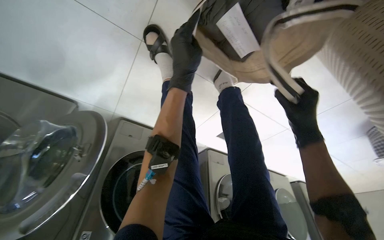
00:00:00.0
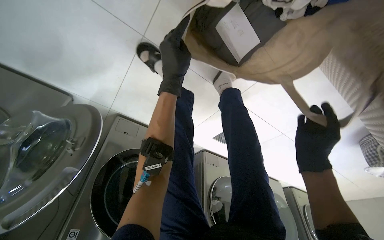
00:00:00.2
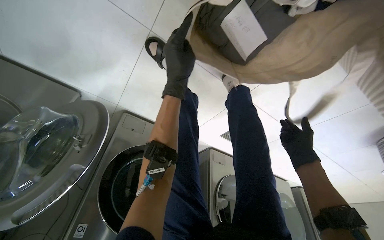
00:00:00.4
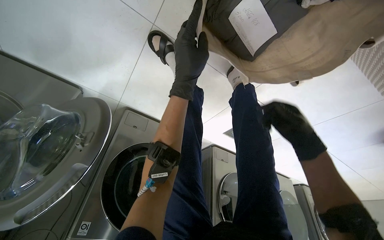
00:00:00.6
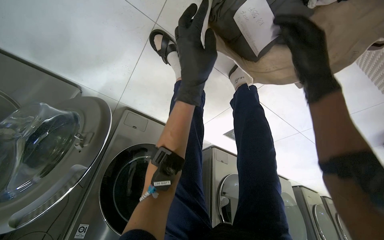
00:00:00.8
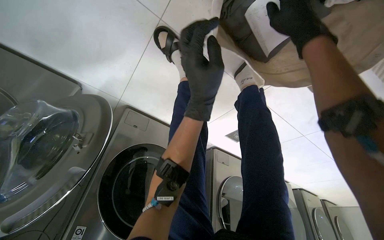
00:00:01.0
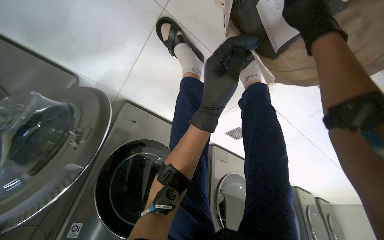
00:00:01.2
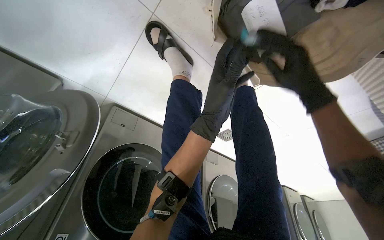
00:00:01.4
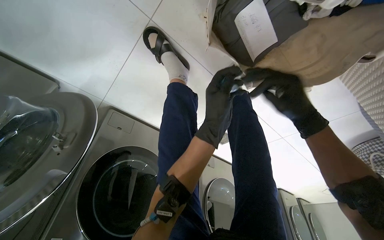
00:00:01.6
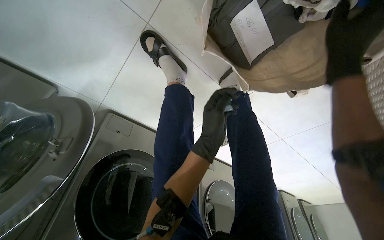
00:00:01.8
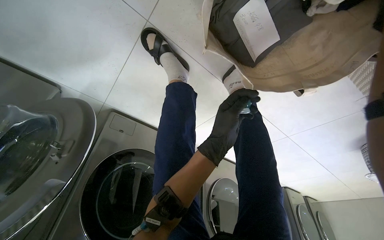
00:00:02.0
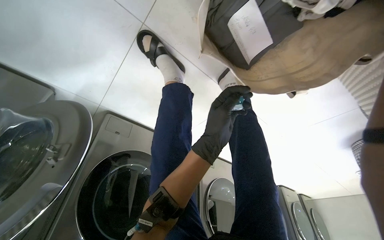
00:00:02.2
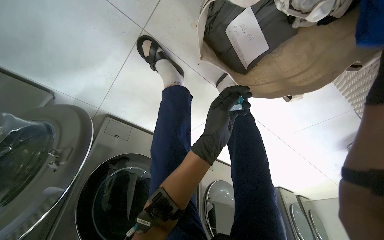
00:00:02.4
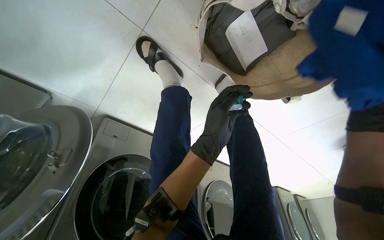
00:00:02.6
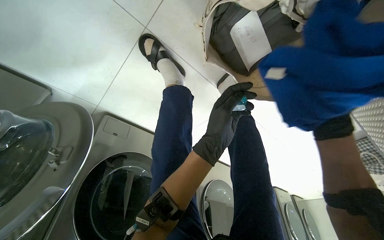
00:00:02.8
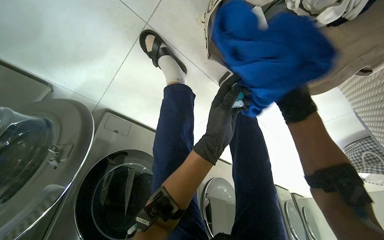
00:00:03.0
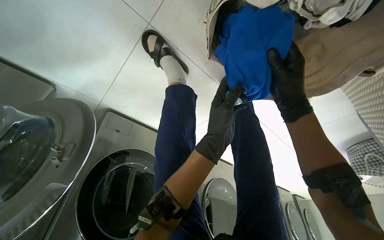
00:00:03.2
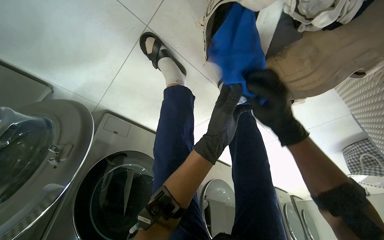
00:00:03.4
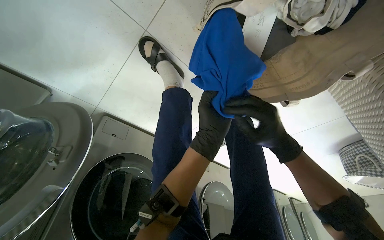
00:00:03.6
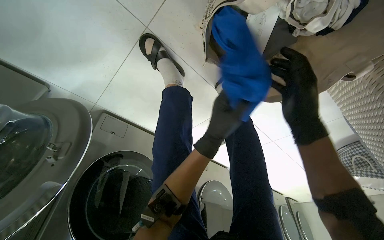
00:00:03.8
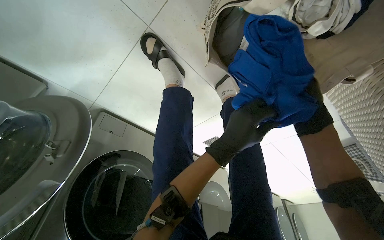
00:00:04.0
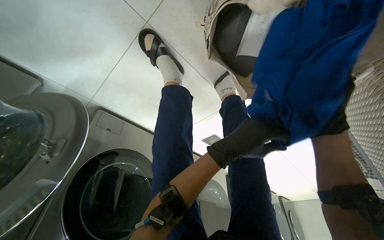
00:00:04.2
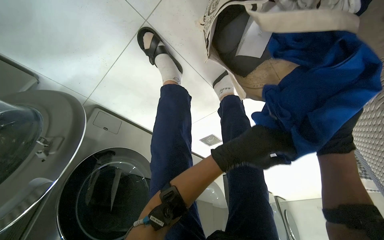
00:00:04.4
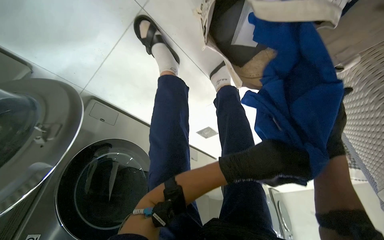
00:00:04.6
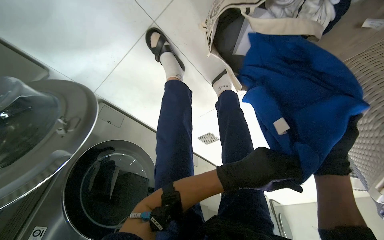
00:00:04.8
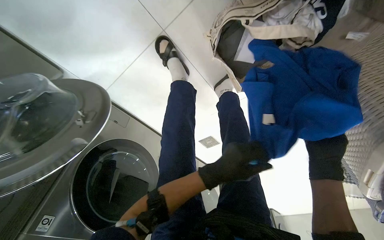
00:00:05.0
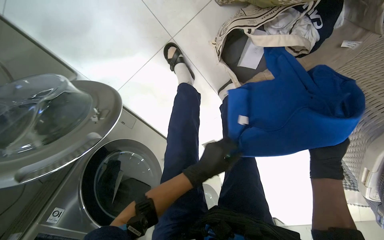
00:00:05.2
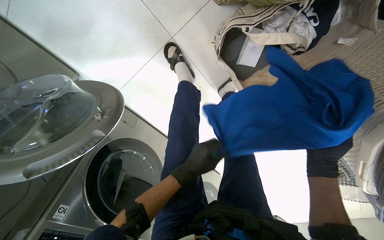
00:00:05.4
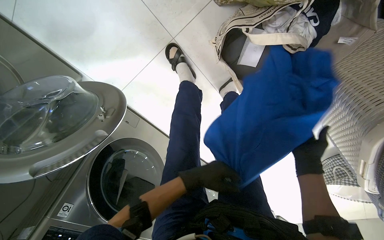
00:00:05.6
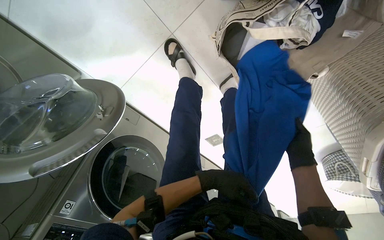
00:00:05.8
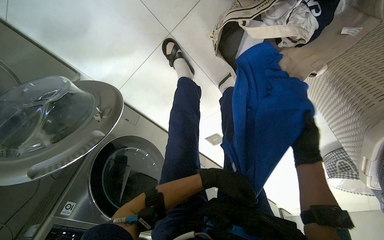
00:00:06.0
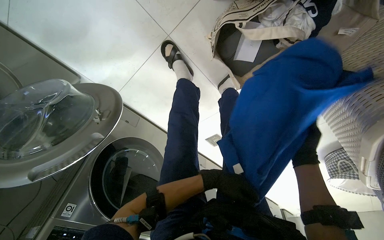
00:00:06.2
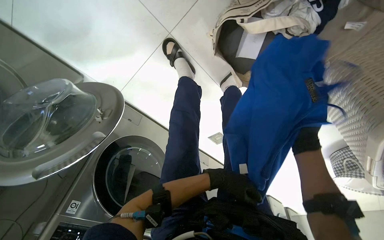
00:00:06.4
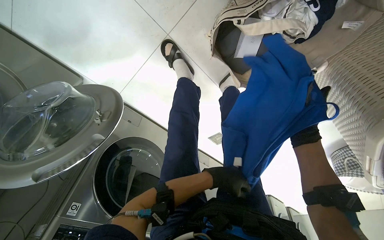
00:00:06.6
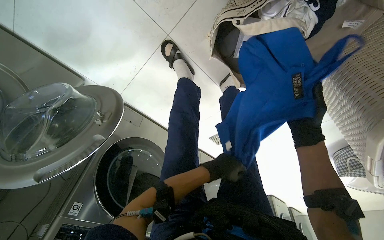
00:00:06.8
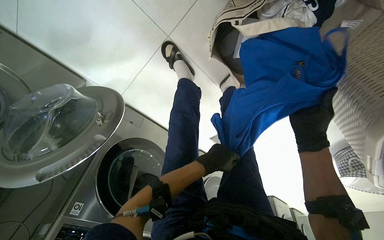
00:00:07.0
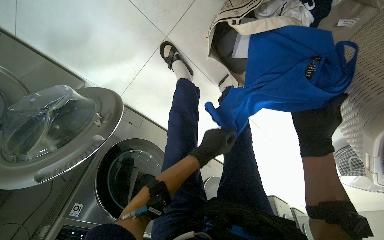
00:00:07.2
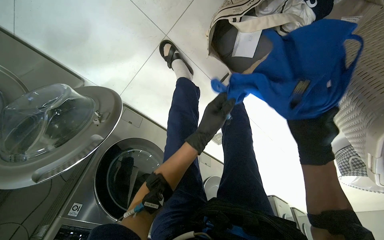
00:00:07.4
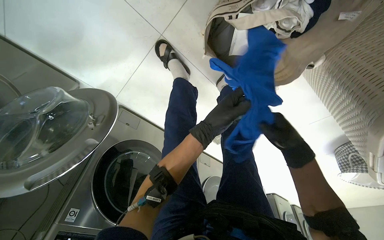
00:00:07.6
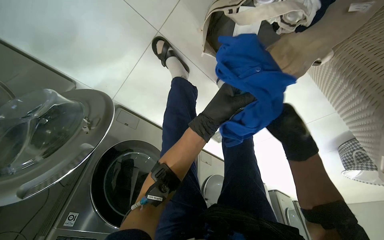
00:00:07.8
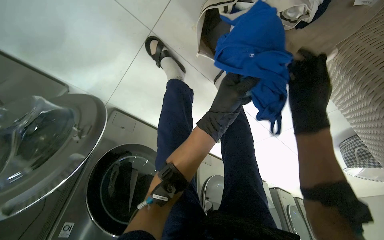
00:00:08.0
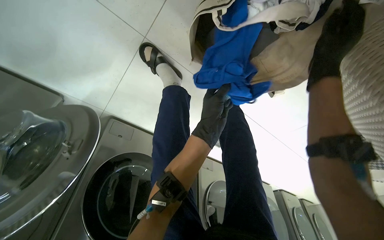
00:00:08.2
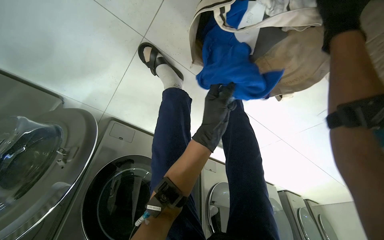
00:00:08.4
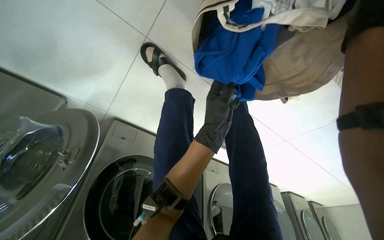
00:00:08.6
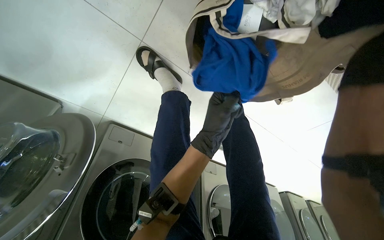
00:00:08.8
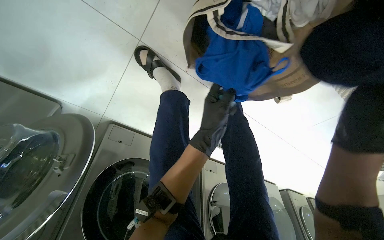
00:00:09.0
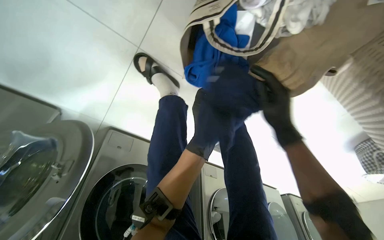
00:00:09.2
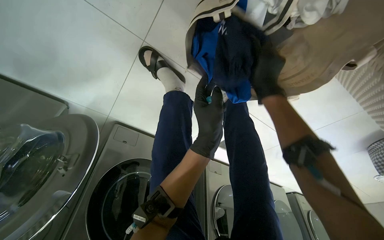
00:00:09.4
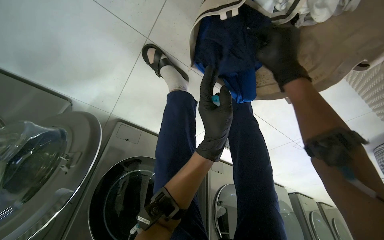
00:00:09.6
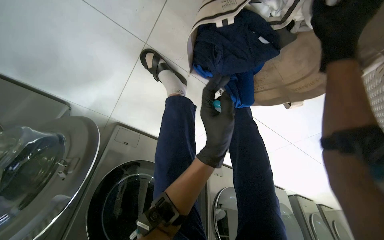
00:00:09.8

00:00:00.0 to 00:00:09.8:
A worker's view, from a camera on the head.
Job: managing laundry.
The whole recording: Processing and organizing laundry. The worker unloads, sorts, and loads laundry, also managing identification notes and machine settings.
00:00:00.0 to 00:00:01.4: The right hand moves up and down the picture over some 30 cm, changing direction 2 times.
00:00:02.8 to 00:00:04.2: The right hand travels farther from the camera and to the right by roughly 20 cm.
00:00:04.2 to 00:00:05.6: The right hand heads down the picture, covering approximately 15 cm. The left hand moves down the picture and to the left, about 25 cm.
00:00:07.0 to 00:00:08.4: The left hand moves up the picture, about 20 cm. The right hand travels up the picture by approximately 25 cm.

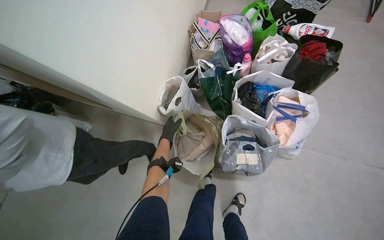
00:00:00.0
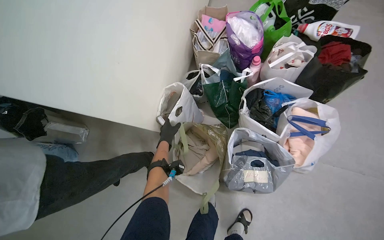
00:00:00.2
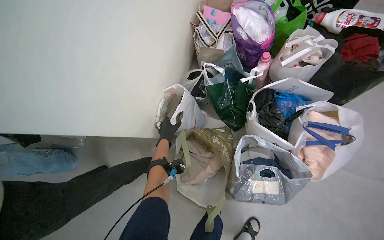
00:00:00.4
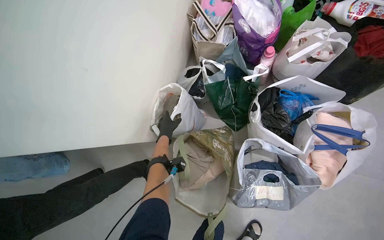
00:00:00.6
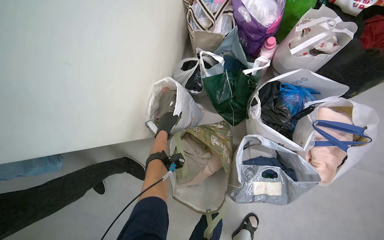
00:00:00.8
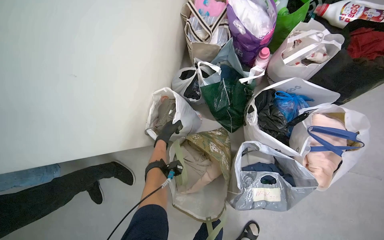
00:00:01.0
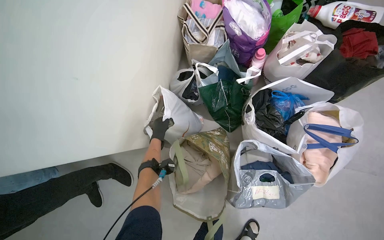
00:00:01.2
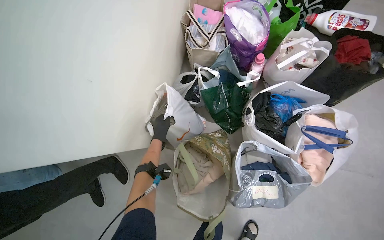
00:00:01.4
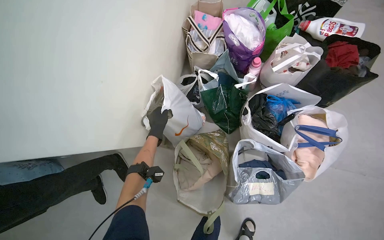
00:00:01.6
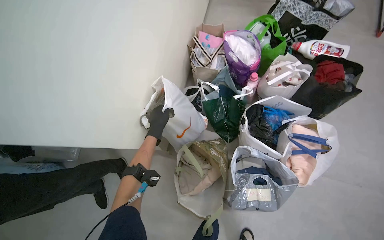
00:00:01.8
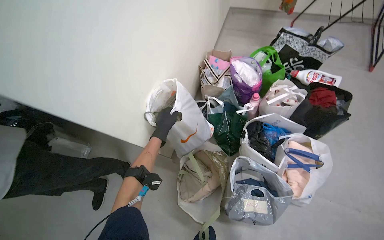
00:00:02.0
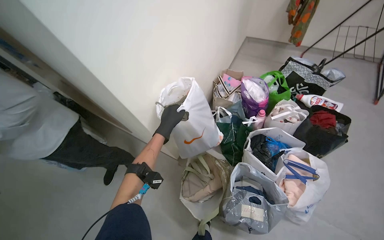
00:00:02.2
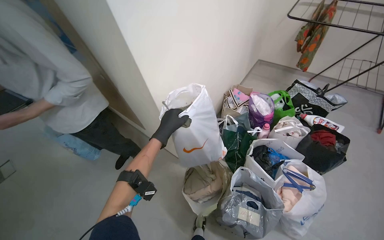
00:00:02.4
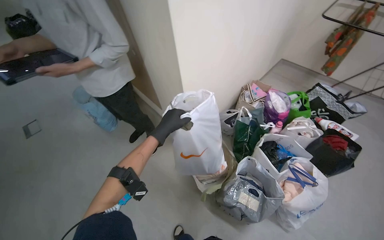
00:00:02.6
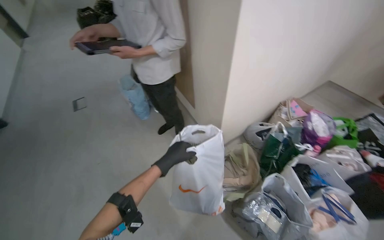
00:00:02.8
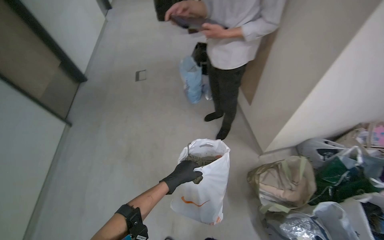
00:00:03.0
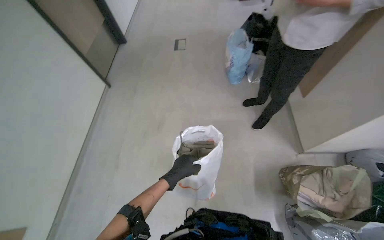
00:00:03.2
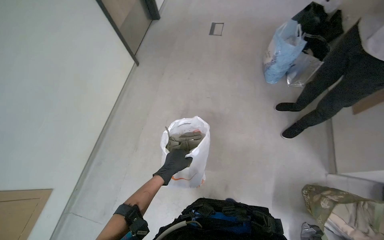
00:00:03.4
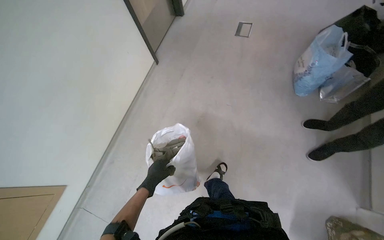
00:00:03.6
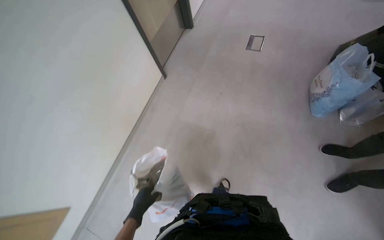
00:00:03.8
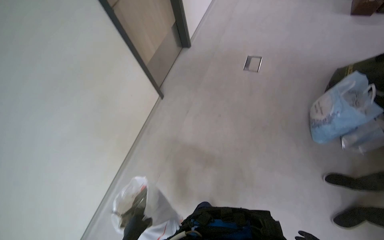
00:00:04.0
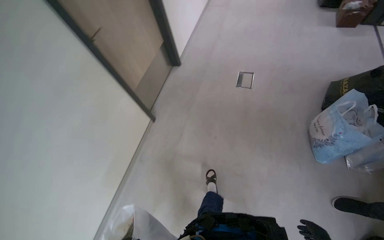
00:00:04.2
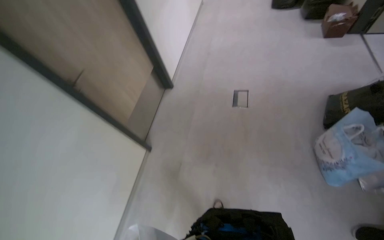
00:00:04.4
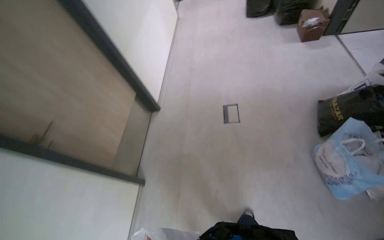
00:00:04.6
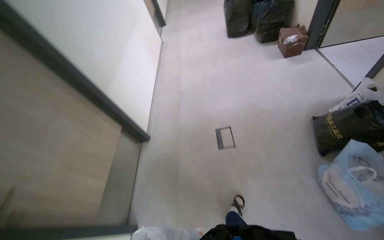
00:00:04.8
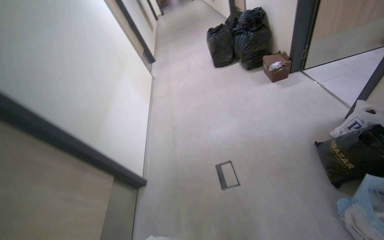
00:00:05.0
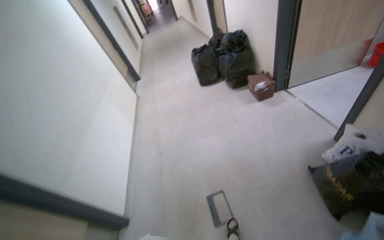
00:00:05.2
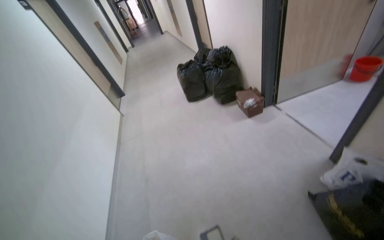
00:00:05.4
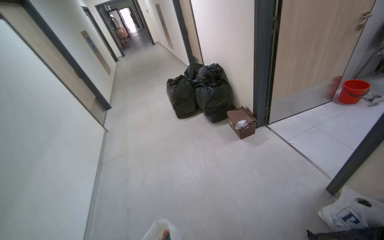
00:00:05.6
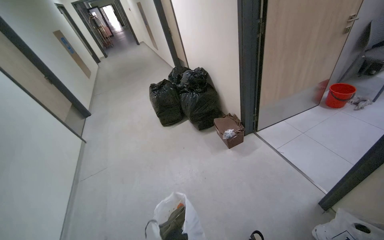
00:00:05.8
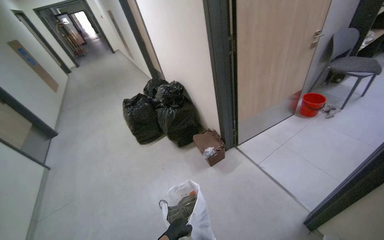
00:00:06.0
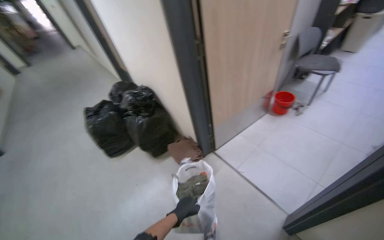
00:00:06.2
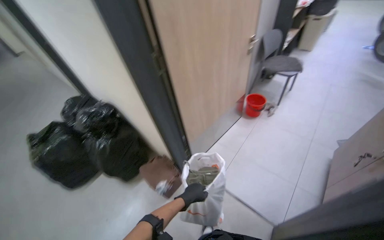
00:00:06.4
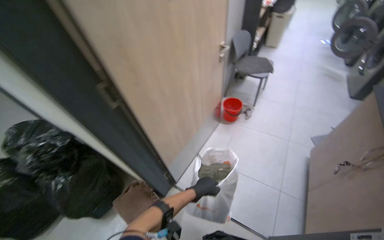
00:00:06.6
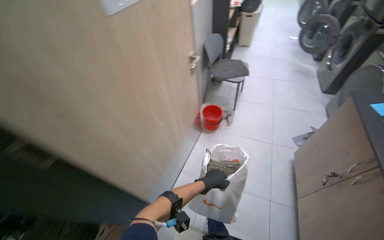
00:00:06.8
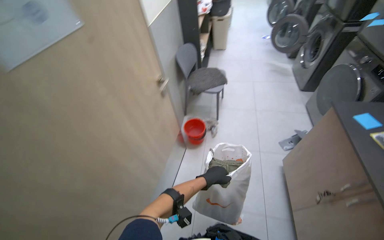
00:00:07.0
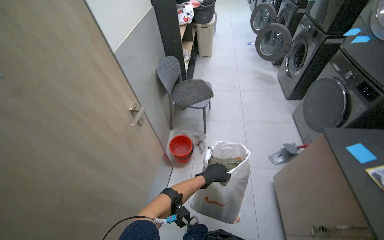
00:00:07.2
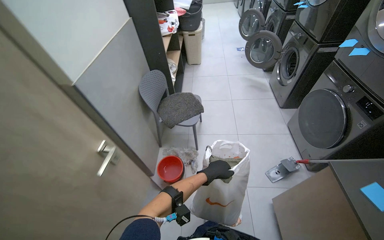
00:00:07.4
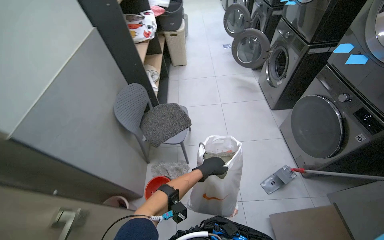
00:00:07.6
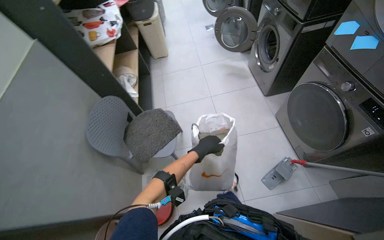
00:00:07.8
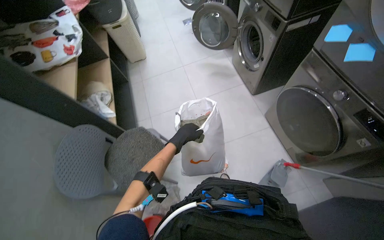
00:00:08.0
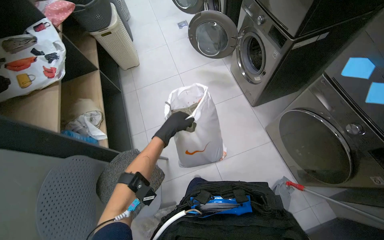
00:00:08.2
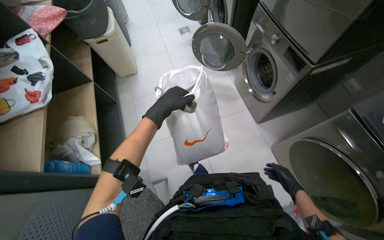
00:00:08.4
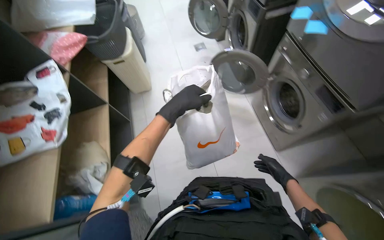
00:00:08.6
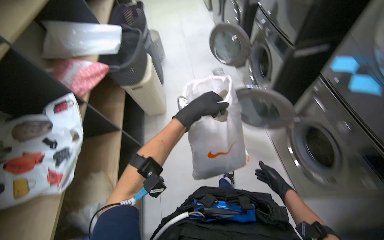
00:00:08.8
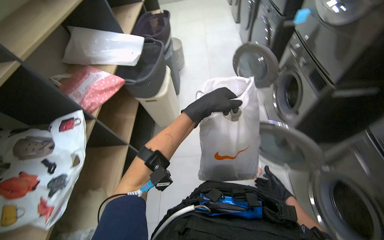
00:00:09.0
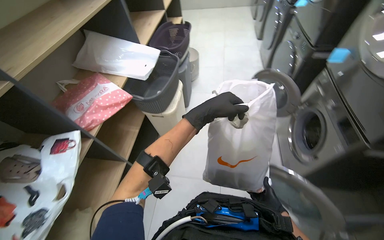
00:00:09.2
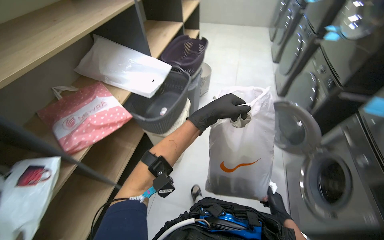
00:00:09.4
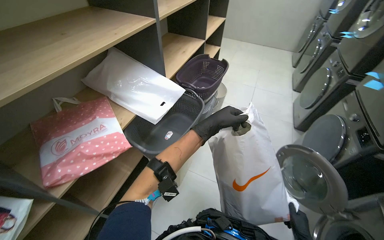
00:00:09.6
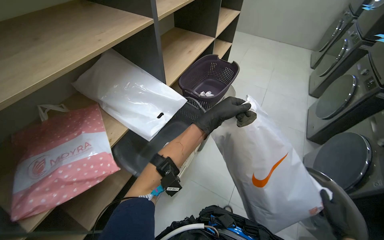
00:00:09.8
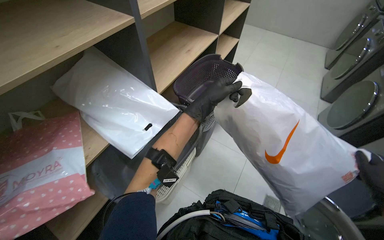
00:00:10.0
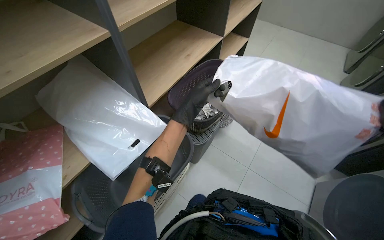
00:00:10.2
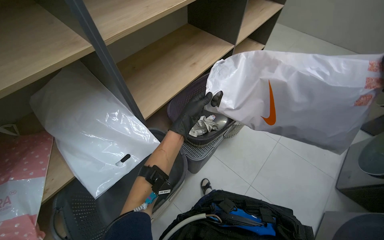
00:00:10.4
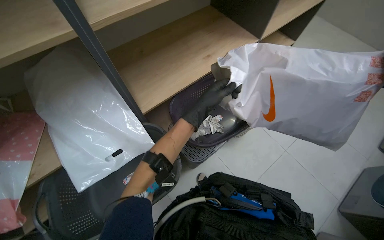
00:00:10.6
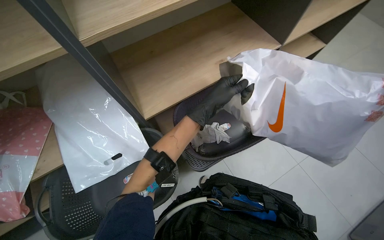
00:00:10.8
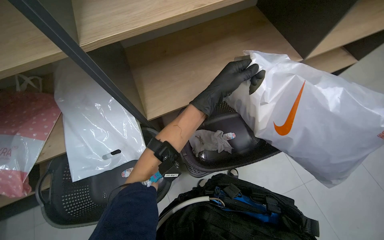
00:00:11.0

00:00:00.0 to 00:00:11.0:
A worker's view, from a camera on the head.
Job: managing laundry.
The whole recording: Transferring laundry to basket. The worker picks up a bag of laundry from the floor and empties its contents into a sorting basket.
00:00:01.6 to 00:00:03.2: The wearer moves approximately 1 m. The wearer looks approximately 75 degrees further to the left. The view tips upward by about 15 degrees.
00:00:03.2 to 00:00:04.8: The camera travels approximately 1.5 m.
00:00:04.8 to 00:00:06.2: The camera is carried about 1.5 m. The wearer looks approximately 35 degrees further to the right. The camera pitches upward, by roughly 20 degrees.
00:00:06.2 to 00:00:07.8: The head travels about 1.5 m. The head rotates roughly 60 degrees to the right.
00:00:07.8 to 00:00:09.4: The camera travels approximately 1.5 m.
00:00:09.4 to 00:00:11.0: The wearer moves some 1 m. The wearer looks about 50 degrees further to the left. The view tilts some 15 degrees downward.
